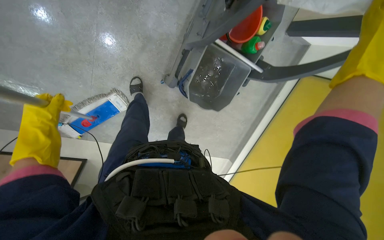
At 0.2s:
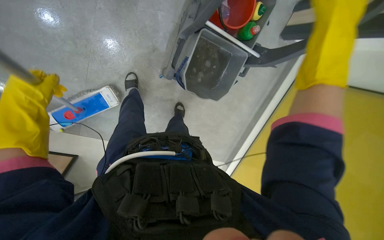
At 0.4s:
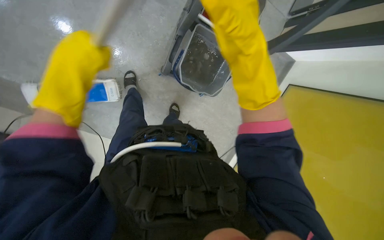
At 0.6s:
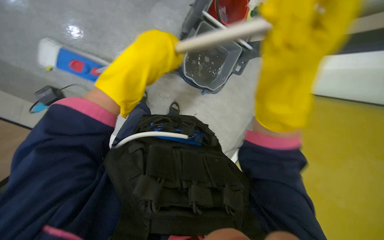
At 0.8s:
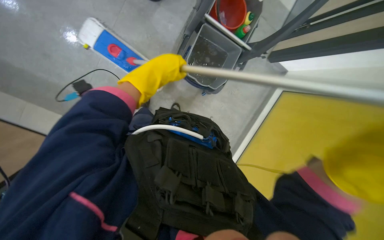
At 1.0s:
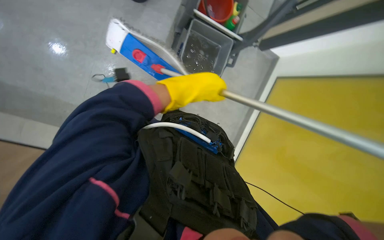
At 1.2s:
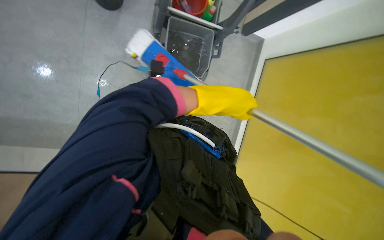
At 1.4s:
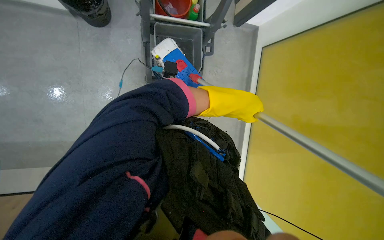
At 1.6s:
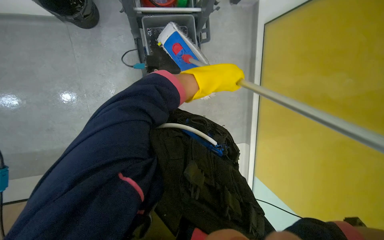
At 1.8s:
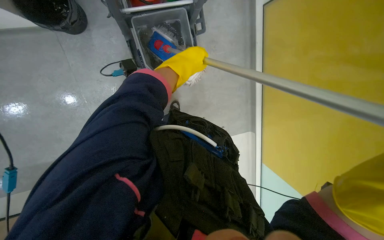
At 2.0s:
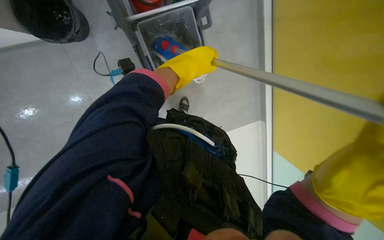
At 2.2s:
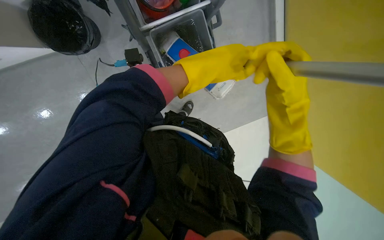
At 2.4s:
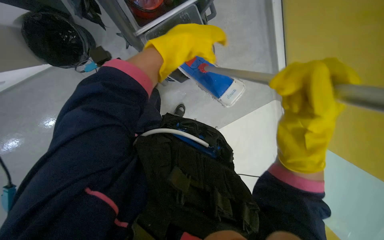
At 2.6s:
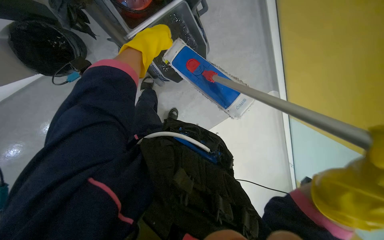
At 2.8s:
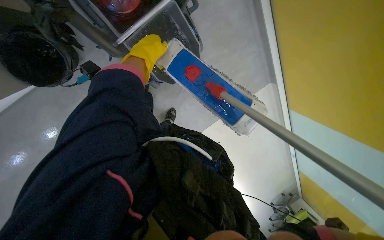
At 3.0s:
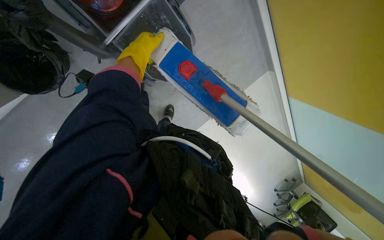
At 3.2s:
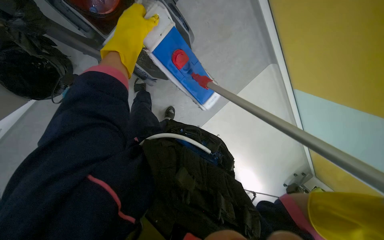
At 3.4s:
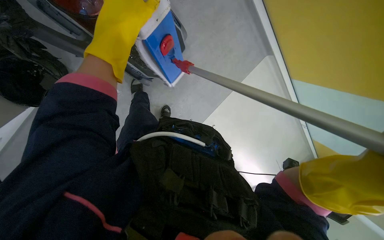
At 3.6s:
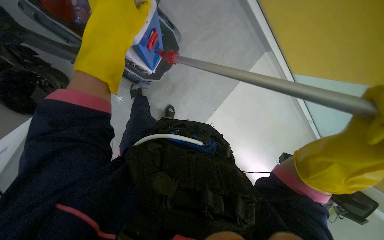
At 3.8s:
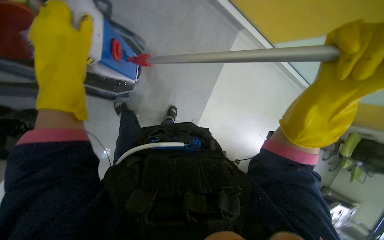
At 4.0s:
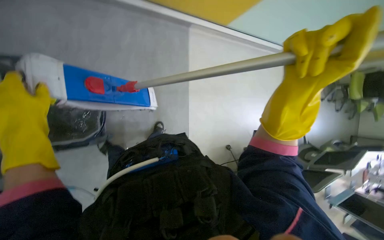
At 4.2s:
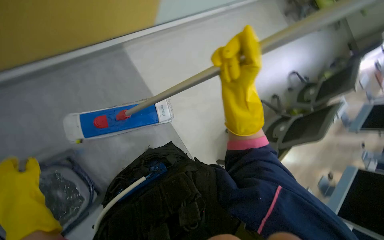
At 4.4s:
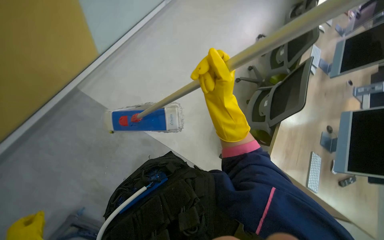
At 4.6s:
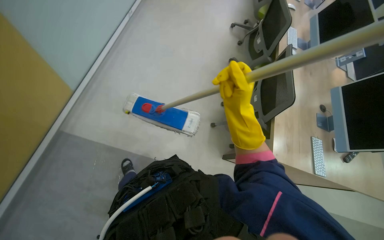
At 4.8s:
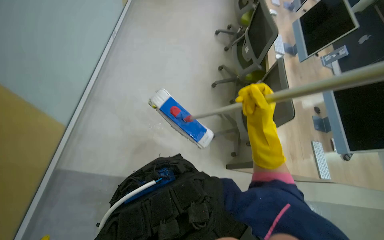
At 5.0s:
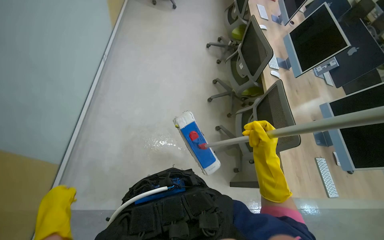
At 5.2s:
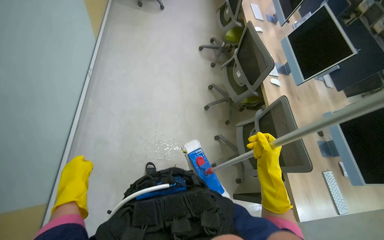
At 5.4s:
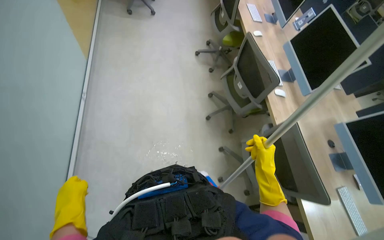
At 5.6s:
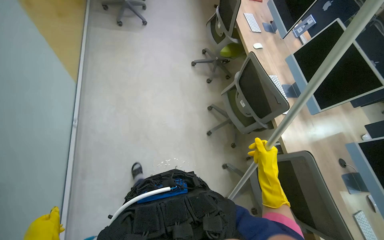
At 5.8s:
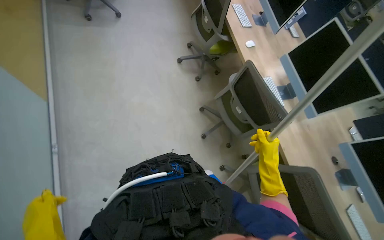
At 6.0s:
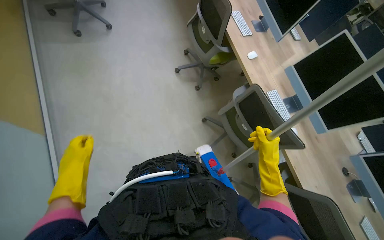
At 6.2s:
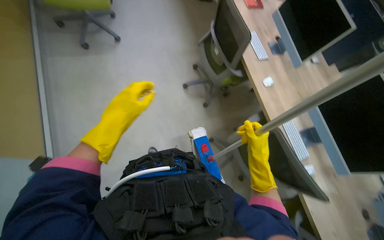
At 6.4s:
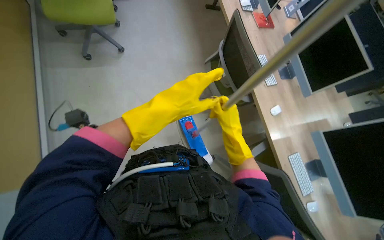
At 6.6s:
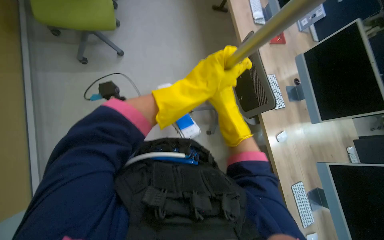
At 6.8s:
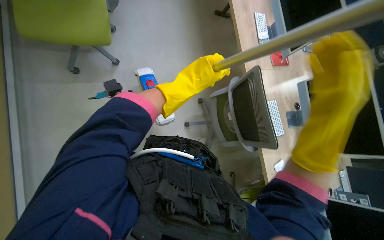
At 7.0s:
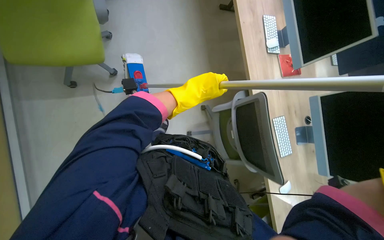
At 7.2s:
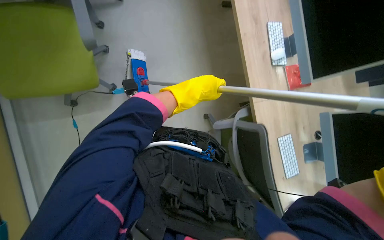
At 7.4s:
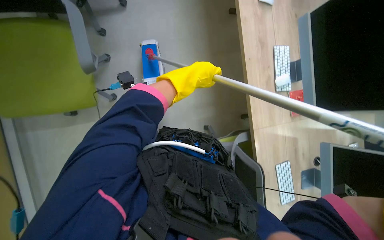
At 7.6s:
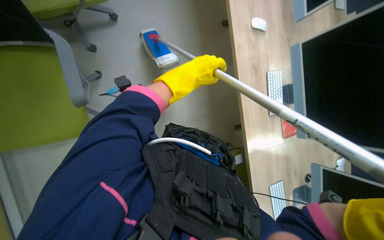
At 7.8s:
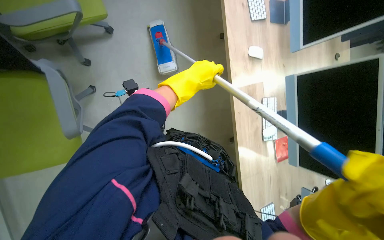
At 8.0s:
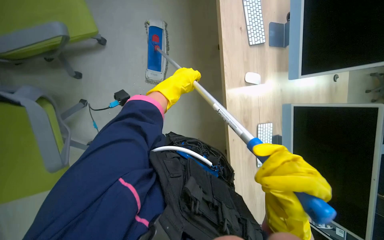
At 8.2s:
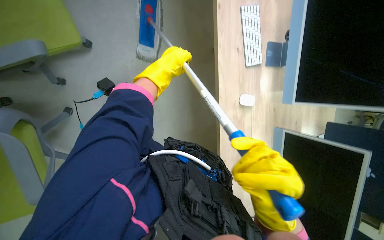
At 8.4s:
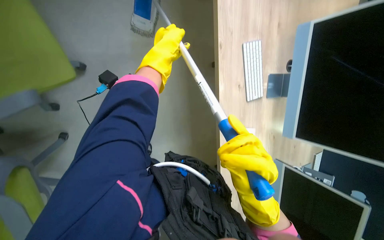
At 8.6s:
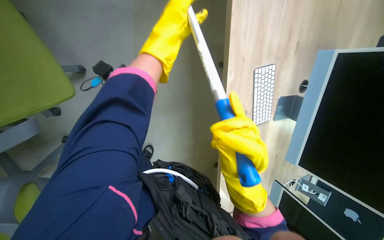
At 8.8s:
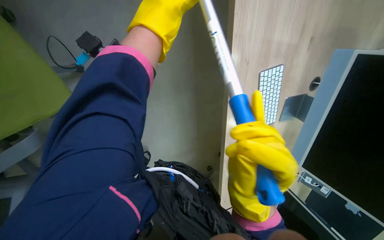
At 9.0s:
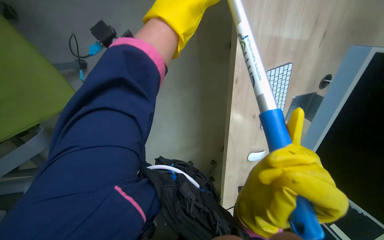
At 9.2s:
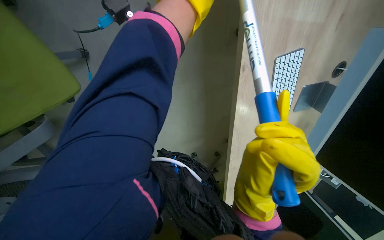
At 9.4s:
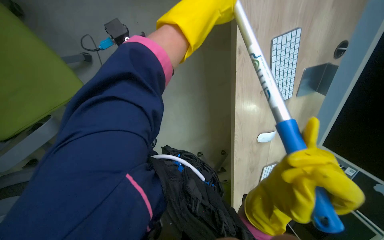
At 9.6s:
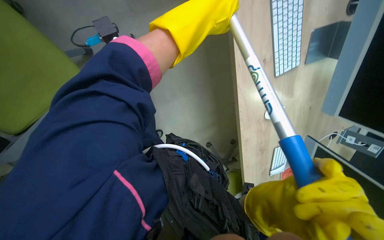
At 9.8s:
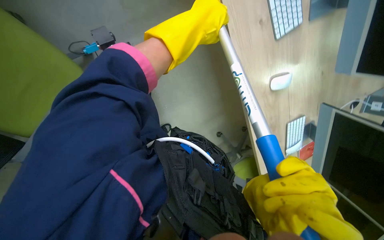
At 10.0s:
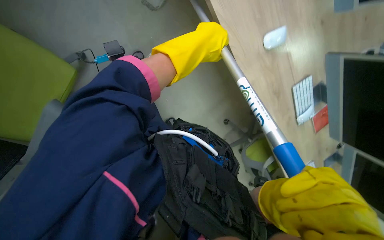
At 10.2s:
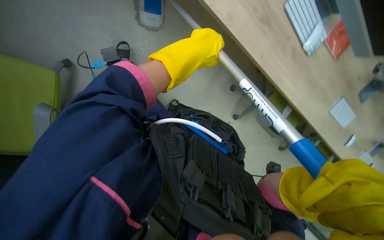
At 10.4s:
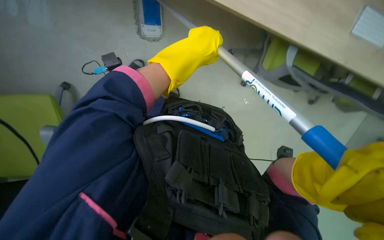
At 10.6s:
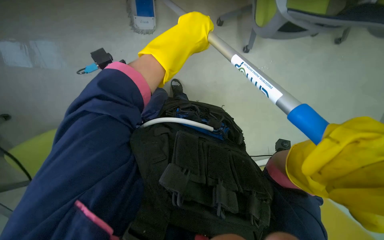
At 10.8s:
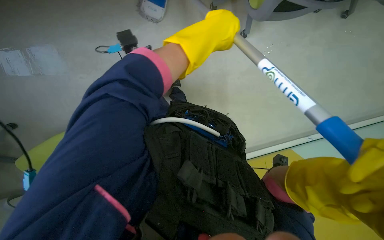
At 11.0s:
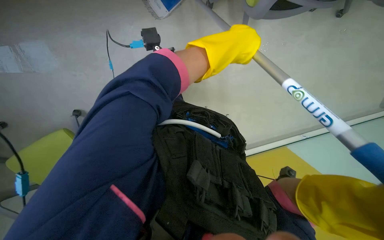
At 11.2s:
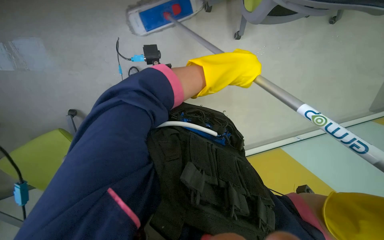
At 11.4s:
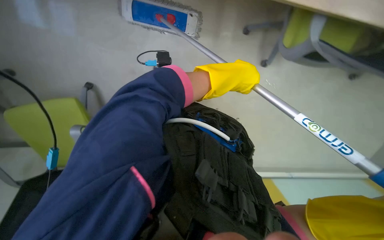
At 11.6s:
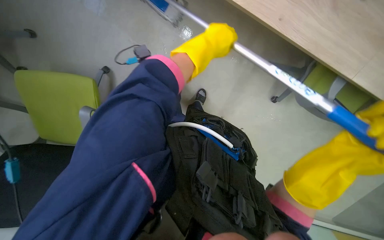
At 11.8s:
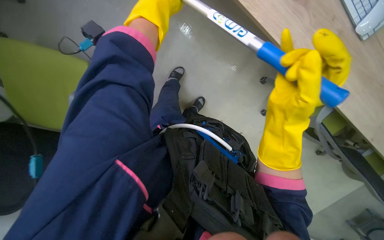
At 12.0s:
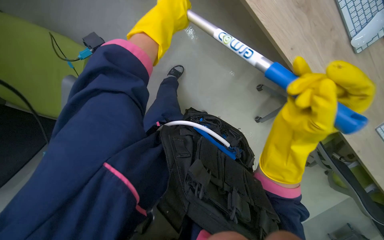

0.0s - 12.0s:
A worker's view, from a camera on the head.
Job: mopping floor.
The whole recording: Mopping office floor and moving chairs. The worker mops the office floor, repeatedly moving chairs to clean the area underneath them.
0.0s - 1.6s: The camera is carried roughly 60 cm. The camera pitches upward, by some 20 degrees.
1.6s - 3.0s: The left hand goes approximately 20 cm up the picture and to the left.
3.0s - 4.4s: The scene rotates counterclockwise by about 60 degrees.
4.4s - 6.0s: The head travels approximately 1.5 m. The head turns to the right by approximately 45 degrees.
6.0s - 7.6s: The head travels approximately 1 m.
9.0s - 10.4s: The camera travels approximately 50 cm. The camera is aimed about 20 degrees further to the left. The scene turns about 35 degrees counterclockwise in the picture.
10.4s - 12.0s: The left hand travels to the right and back again, roughly 10 cm each way.

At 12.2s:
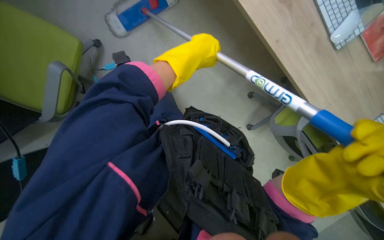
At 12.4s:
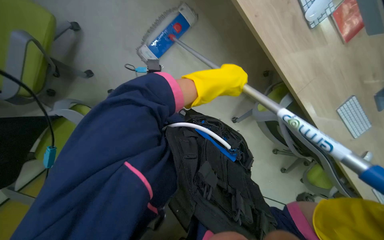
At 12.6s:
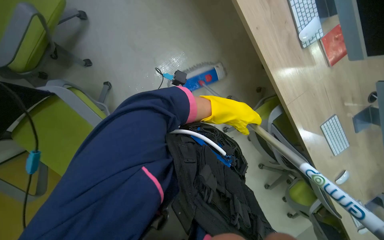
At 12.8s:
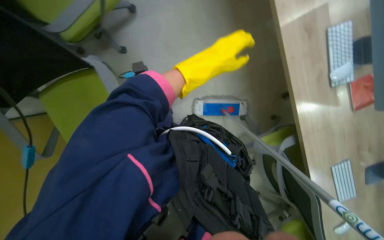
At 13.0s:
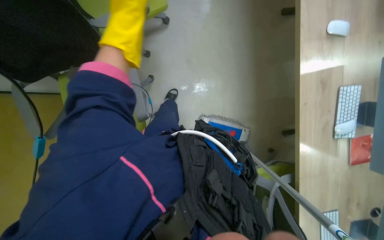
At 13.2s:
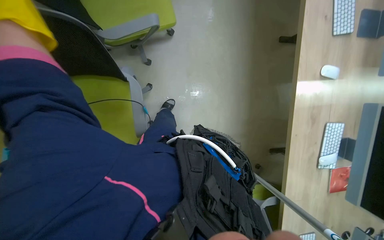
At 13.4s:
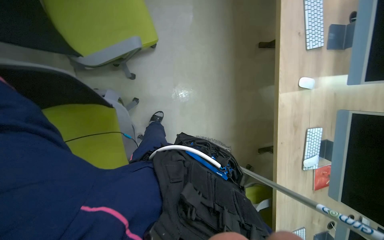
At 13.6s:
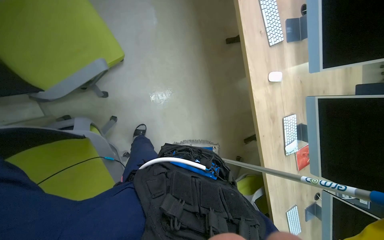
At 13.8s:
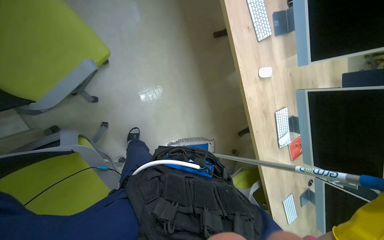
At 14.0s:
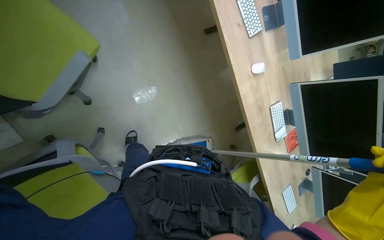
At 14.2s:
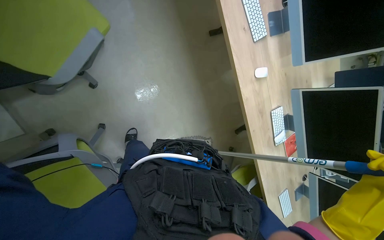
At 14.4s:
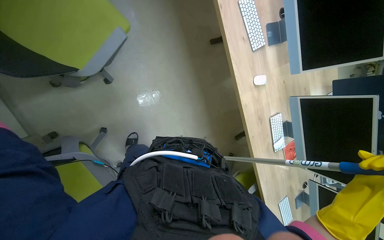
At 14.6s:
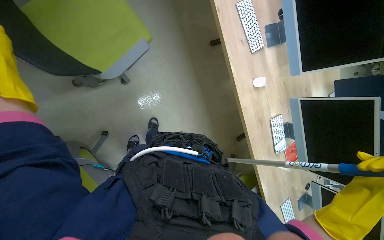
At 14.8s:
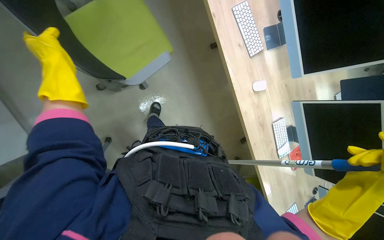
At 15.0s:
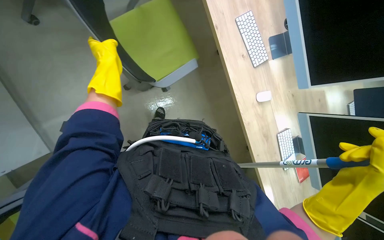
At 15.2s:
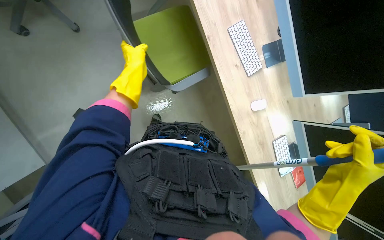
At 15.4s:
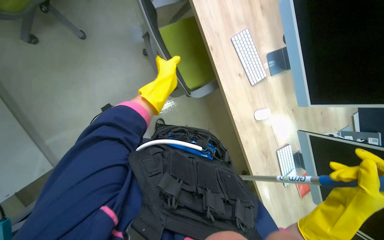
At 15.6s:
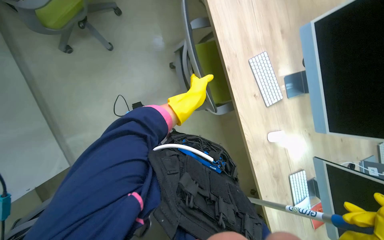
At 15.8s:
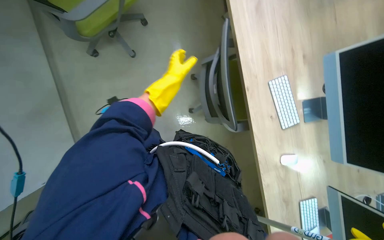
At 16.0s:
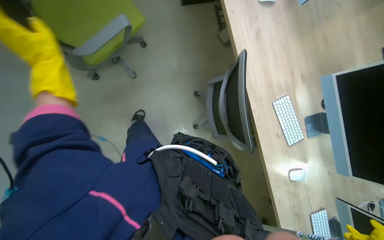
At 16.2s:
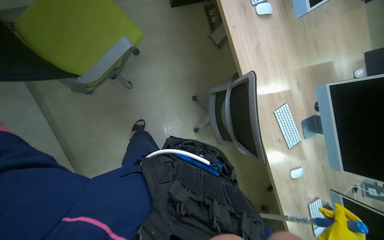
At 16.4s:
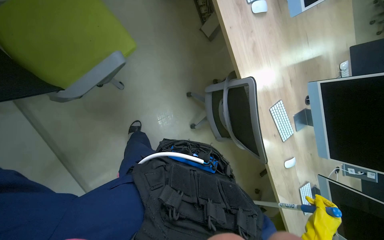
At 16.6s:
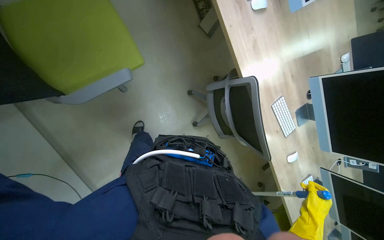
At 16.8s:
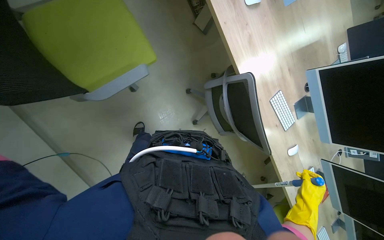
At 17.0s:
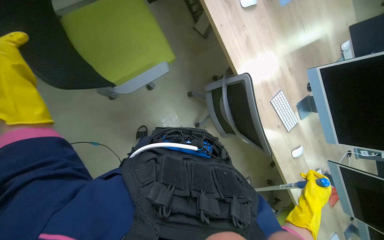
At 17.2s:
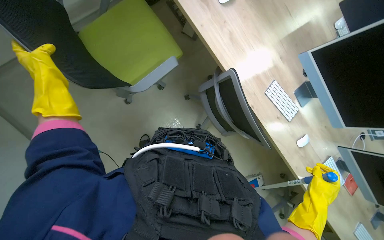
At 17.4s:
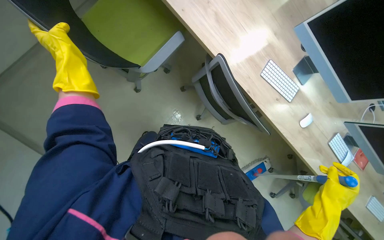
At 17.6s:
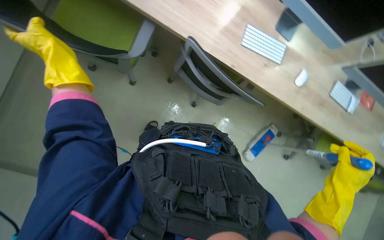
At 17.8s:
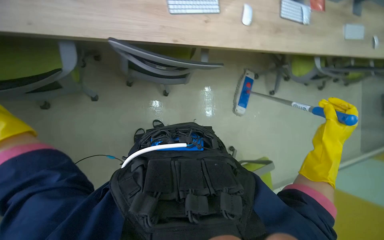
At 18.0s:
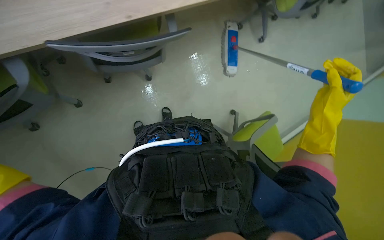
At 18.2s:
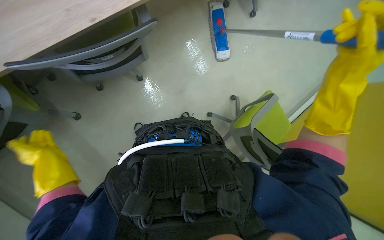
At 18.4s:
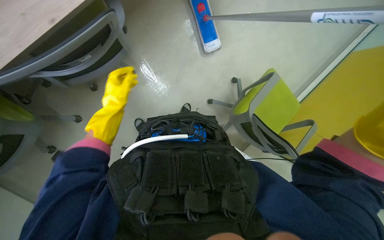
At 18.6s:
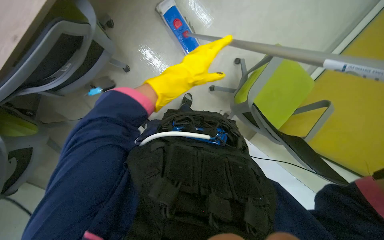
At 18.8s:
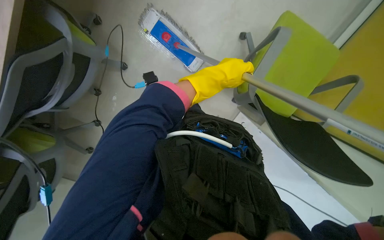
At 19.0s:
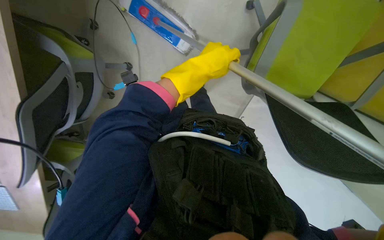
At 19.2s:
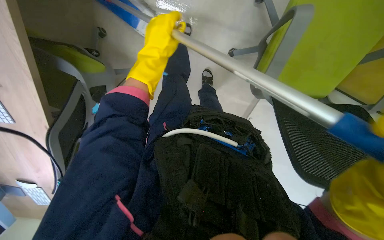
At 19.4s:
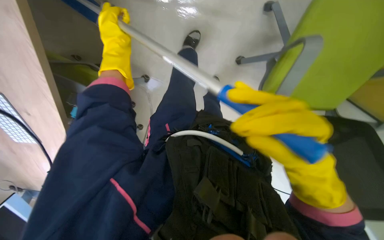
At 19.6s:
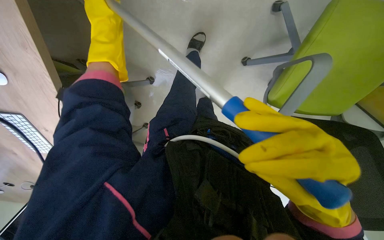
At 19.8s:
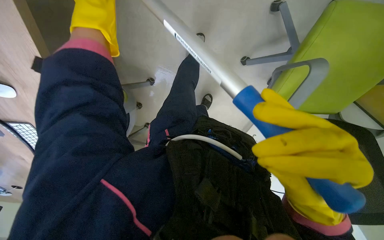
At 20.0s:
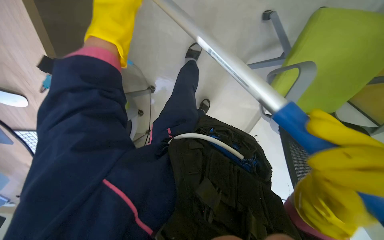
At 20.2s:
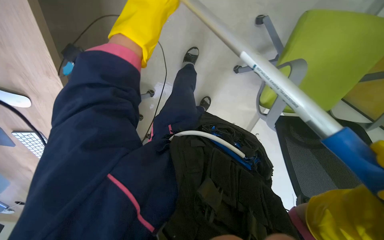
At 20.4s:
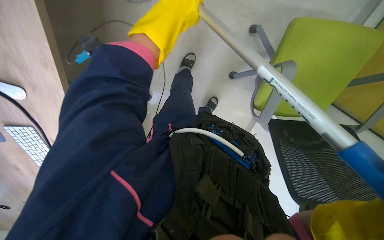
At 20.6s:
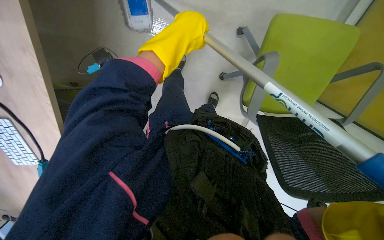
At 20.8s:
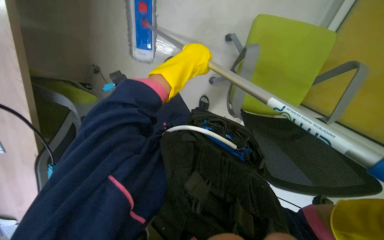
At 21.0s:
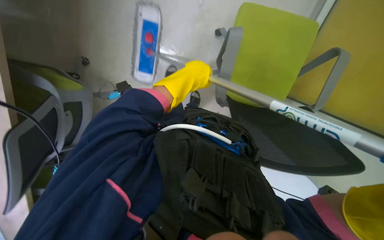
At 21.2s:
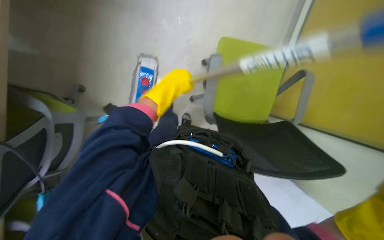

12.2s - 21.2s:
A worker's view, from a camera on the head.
Job: mopping floor.
The whole recording: Mopping office floor and moving chairs. The worker mops the office floor, repeatedly moving chairs to clean the area underneath them.
12.2s - 13.8s: The camera sweeps to the right, by approximately 15 degrees.
16.6s - 18.2s: The camera is carried roughly 60 cm. The view tips downward by about 15 degrees. Everything in view rotates some 55 degrees counterclockwise.
19.8s - 21.2s: The view swings roughly 20 degrees to the right. The camera pitches upward, by about 30 degrees.
